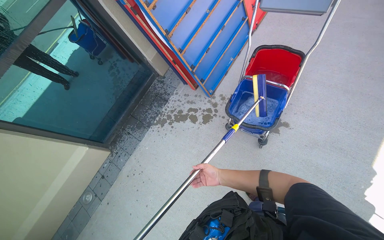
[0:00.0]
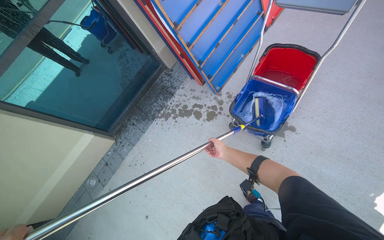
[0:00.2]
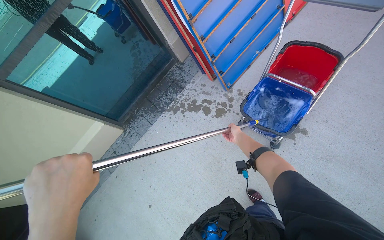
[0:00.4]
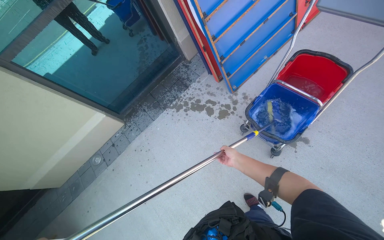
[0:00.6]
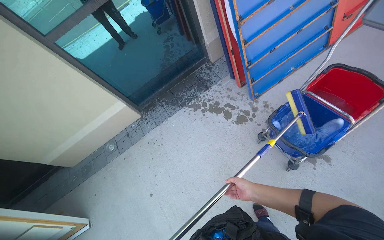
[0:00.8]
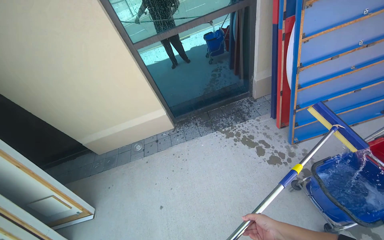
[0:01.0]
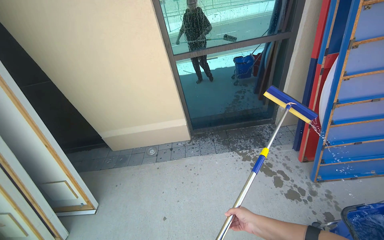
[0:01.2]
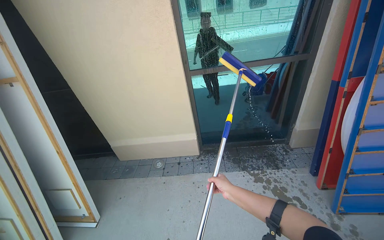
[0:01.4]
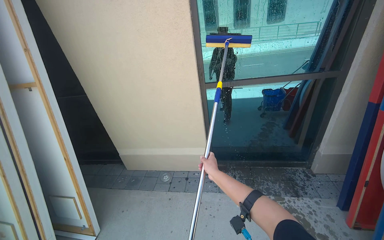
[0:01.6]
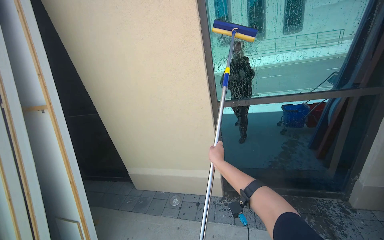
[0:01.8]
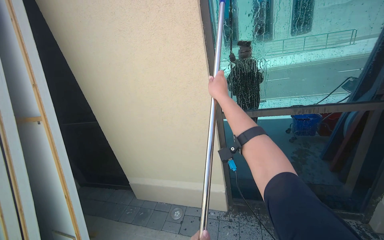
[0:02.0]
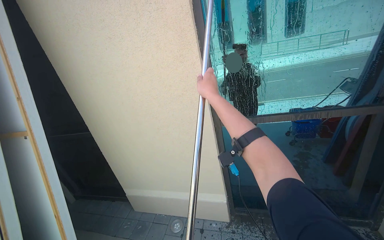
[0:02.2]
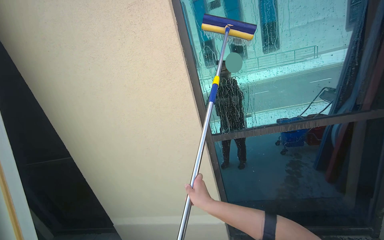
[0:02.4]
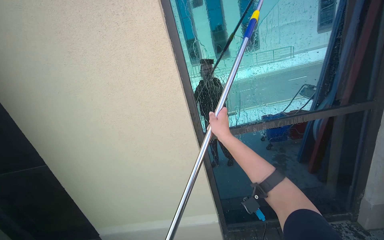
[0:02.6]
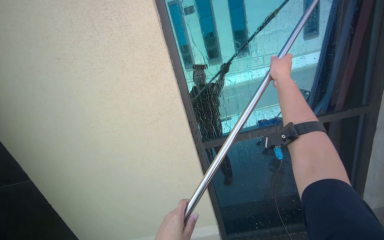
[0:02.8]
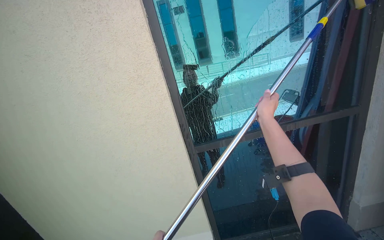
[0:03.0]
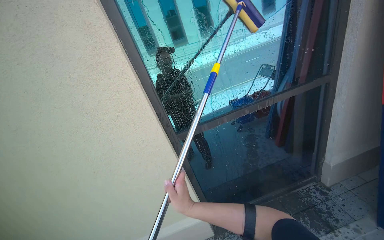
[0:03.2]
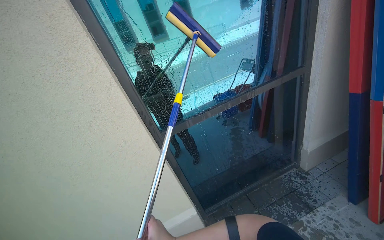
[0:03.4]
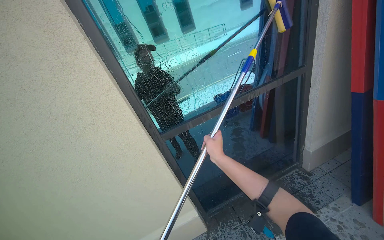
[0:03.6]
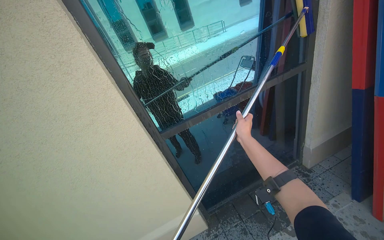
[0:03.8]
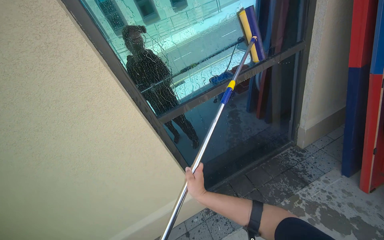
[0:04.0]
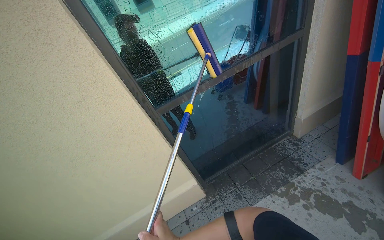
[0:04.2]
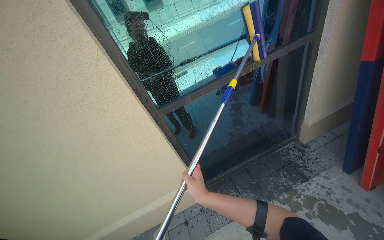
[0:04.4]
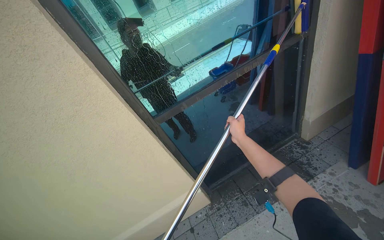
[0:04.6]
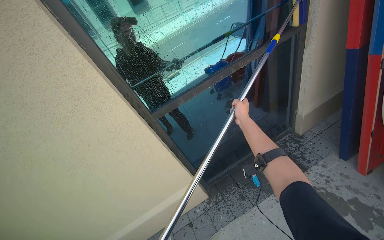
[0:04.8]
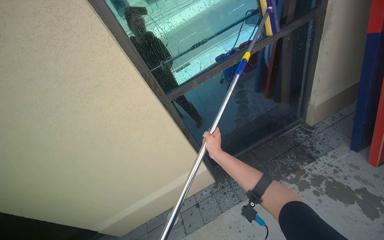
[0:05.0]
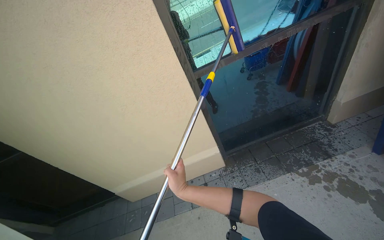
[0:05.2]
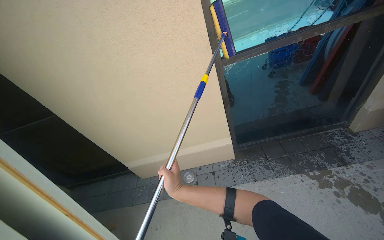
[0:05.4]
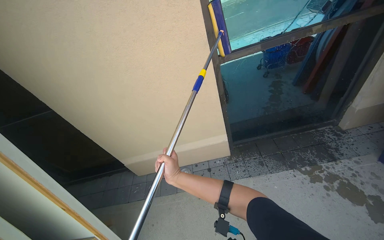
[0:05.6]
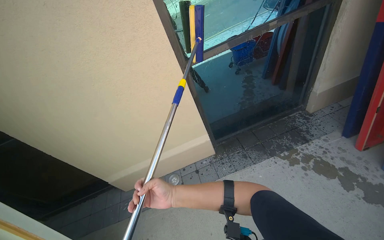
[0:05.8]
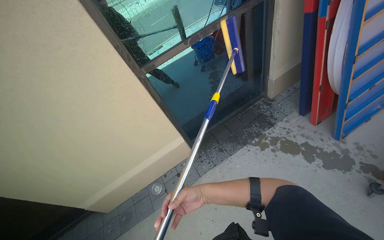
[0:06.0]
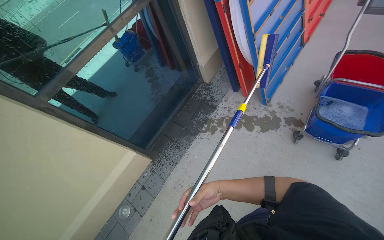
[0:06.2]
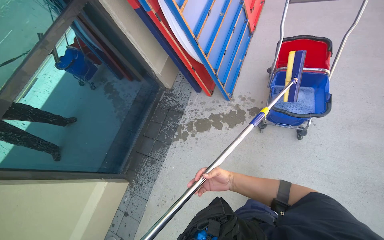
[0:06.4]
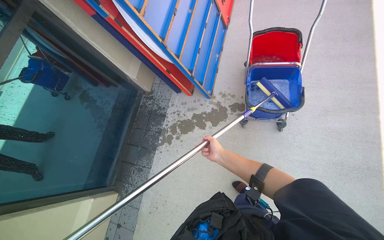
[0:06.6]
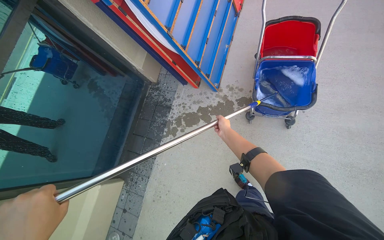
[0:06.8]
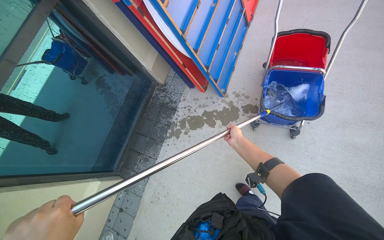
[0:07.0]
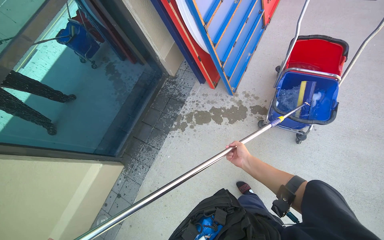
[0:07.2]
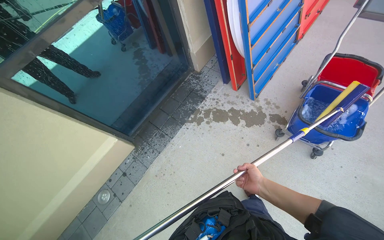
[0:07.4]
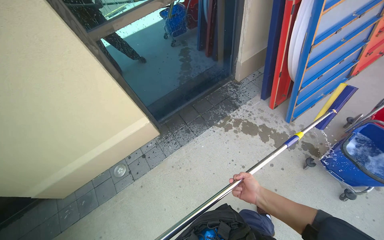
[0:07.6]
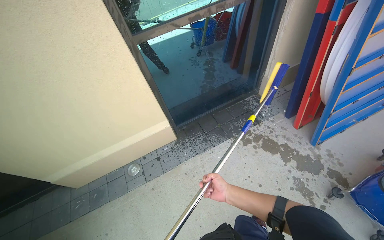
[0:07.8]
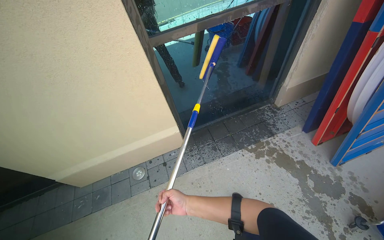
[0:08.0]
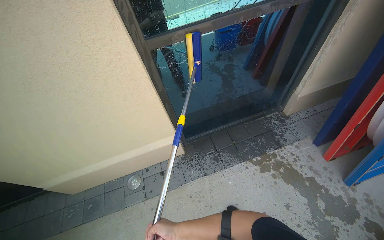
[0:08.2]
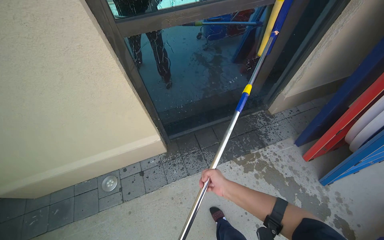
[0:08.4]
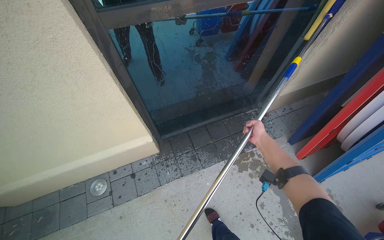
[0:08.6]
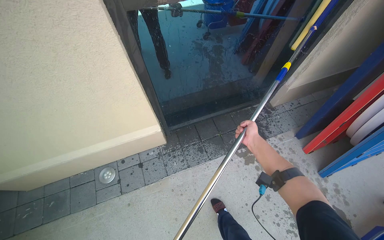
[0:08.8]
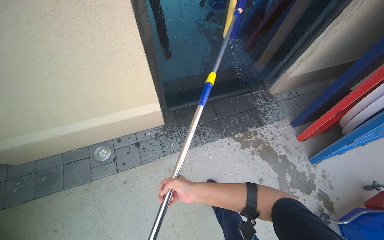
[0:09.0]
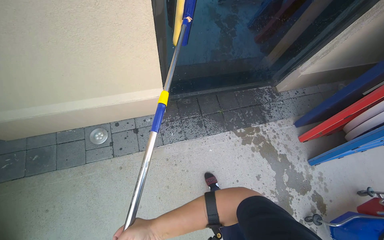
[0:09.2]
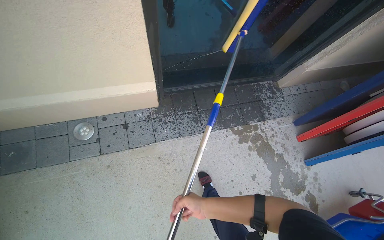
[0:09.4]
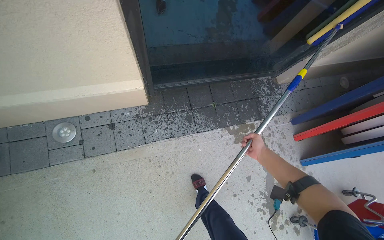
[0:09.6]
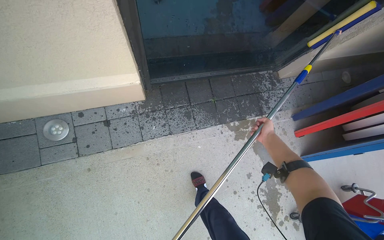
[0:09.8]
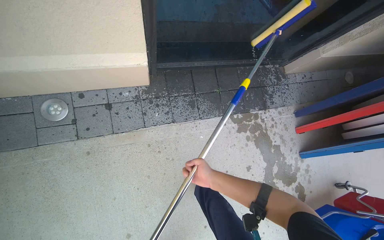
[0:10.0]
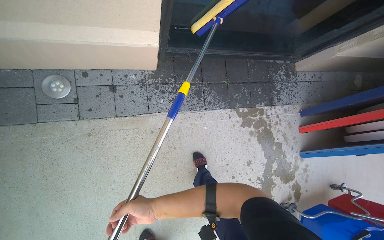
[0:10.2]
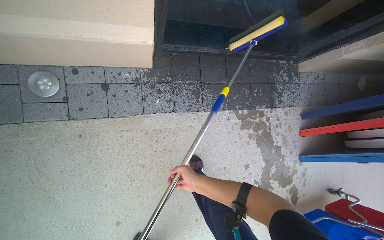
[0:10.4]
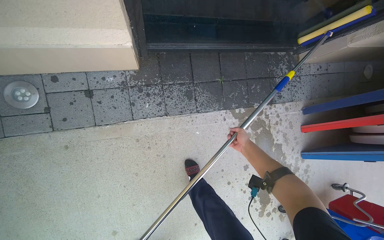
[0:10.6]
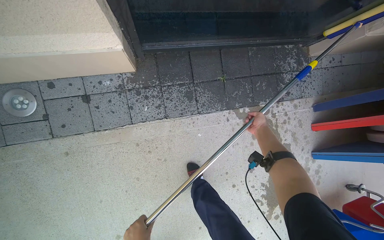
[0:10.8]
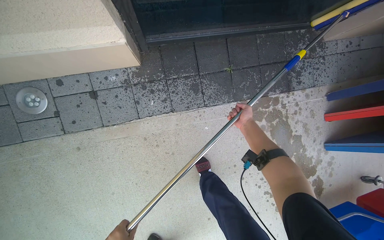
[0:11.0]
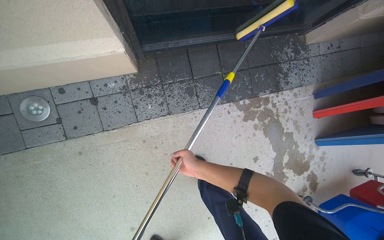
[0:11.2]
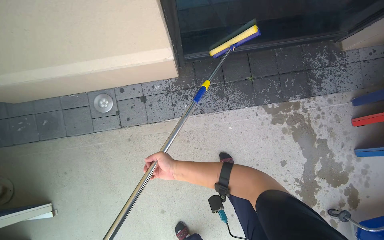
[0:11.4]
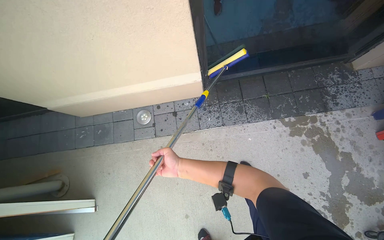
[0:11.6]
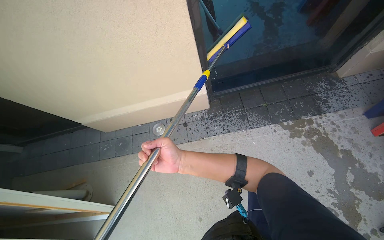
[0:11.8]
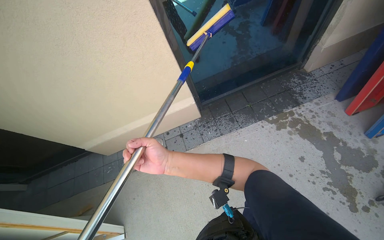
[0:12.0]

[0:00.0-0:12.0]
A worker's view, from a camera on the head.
Job: cleaning windows.
The whole recording: Cleaning building windows. The worker scrubs the building windows with a long-handled squeegee, frequently dipping it into a bucket.
0:00.0 to 0:01.6: The wearer moves roughly 50 cm. The wearer looks approximately 65 degrees further to the left. The view tips upward by roughly 20 degrees.
0:01.6 to 0:03.0: The camera travels approximately 50 cm. The camera pitches upward, by approximately 15 degrees.
0:03.0 to 0:04.4: The head rotates roughly 15 degrees to the right. The view tips downward by roughly 15 degrees. The right hand goes up and down the picture, about 40 cm each way, reversing 3 times.
0:04.4 to 0:06.0: The right hand moves roughly 25 cm up the picture and comes back.
0:06.0 to 0:07.6: The camera is aimed about 15 degrees further to the right.
0:07.6 to 0:09.0: The camera travels about 50 cm.
0:09.0 to 0:10.4: The camera travels about 40 cm. The wearer looks roughly 20 degrees further downward.
0:10.4 to 0:12.0: The camera is carried approximately 70 cm. The camera is aimed approximately 25 degrees further to the left. The wearer looks roughly 25 degrees further upward.

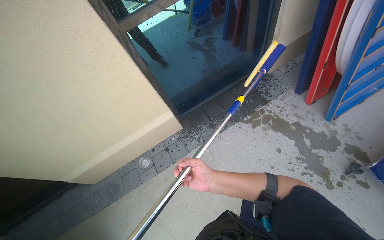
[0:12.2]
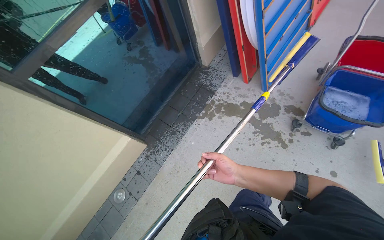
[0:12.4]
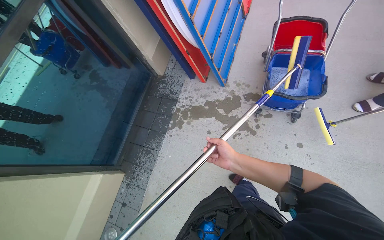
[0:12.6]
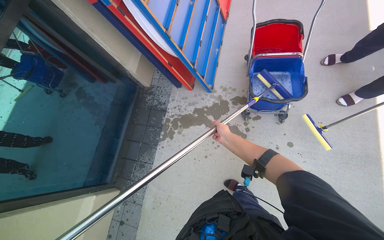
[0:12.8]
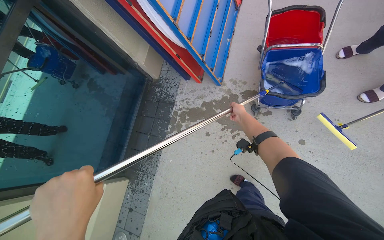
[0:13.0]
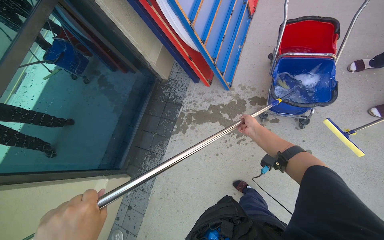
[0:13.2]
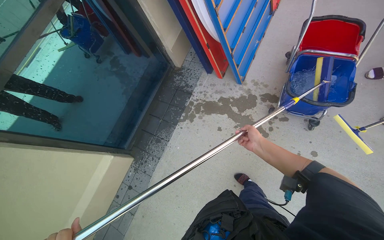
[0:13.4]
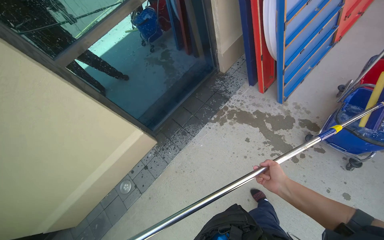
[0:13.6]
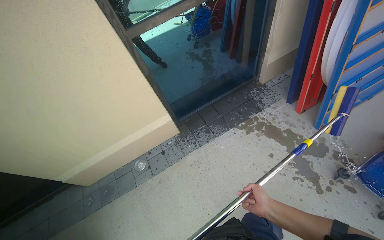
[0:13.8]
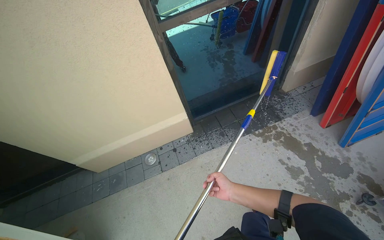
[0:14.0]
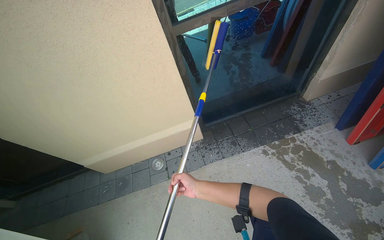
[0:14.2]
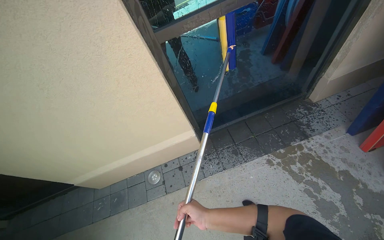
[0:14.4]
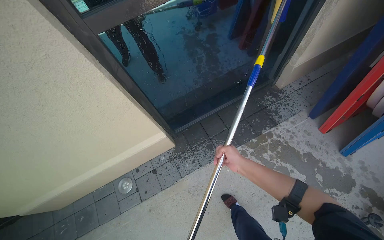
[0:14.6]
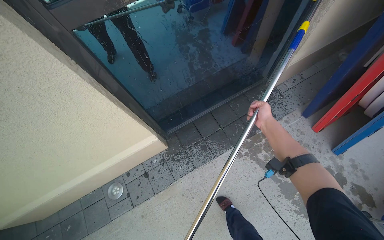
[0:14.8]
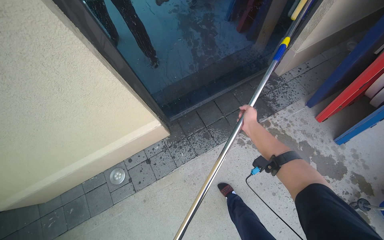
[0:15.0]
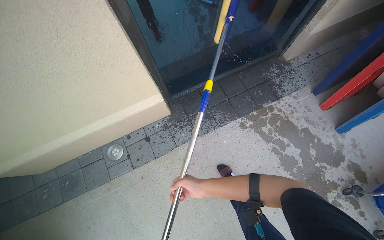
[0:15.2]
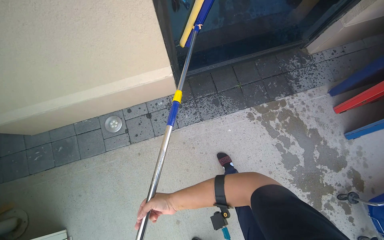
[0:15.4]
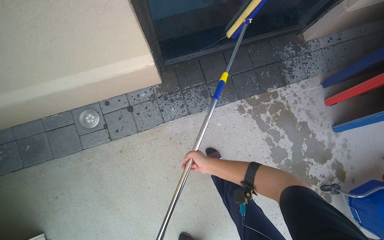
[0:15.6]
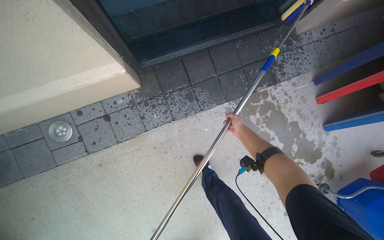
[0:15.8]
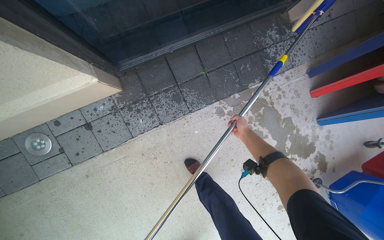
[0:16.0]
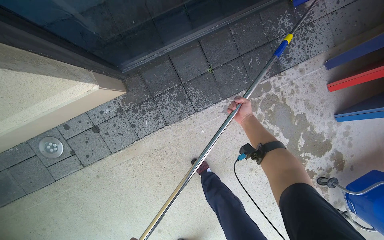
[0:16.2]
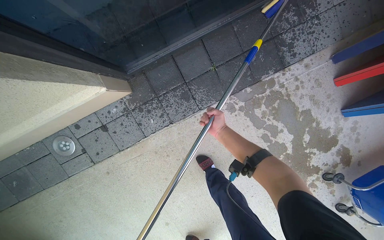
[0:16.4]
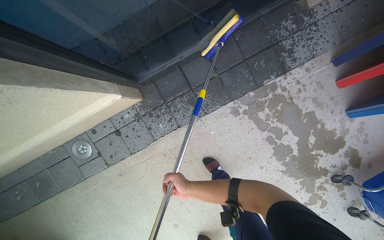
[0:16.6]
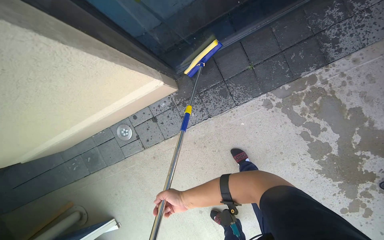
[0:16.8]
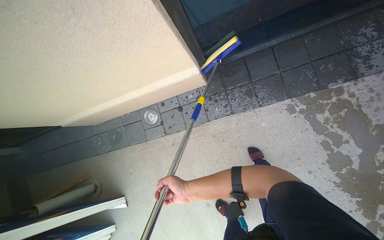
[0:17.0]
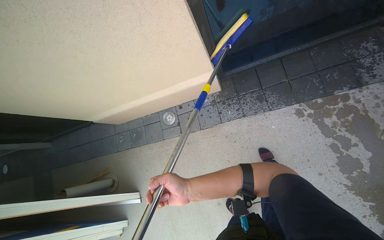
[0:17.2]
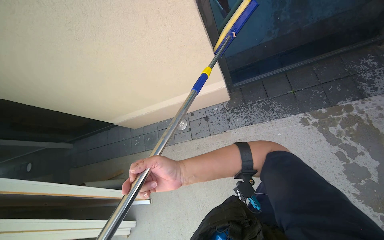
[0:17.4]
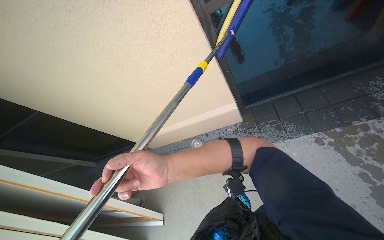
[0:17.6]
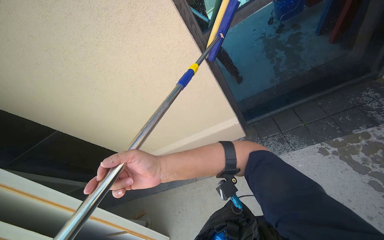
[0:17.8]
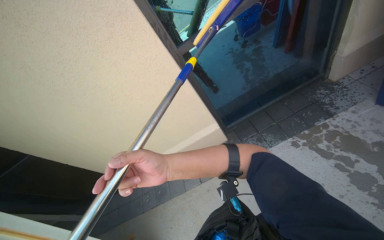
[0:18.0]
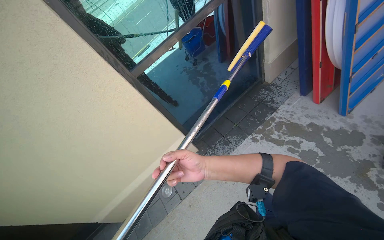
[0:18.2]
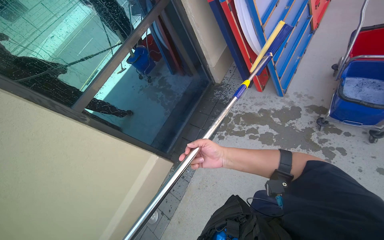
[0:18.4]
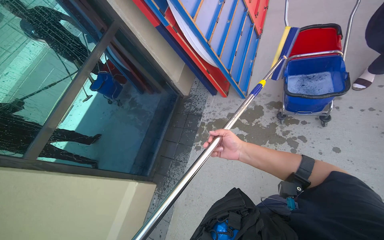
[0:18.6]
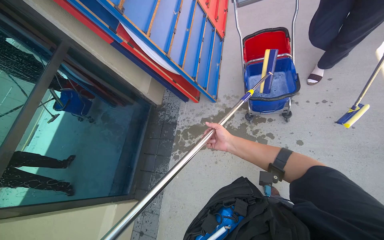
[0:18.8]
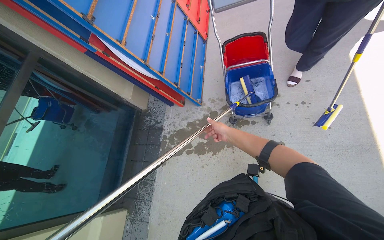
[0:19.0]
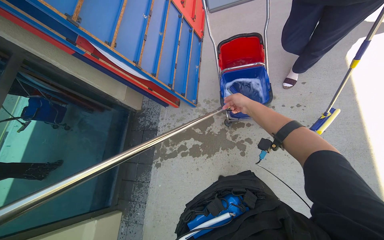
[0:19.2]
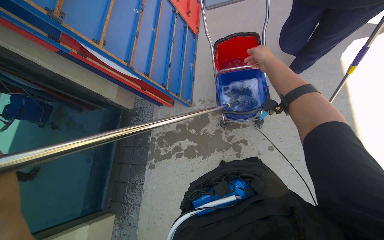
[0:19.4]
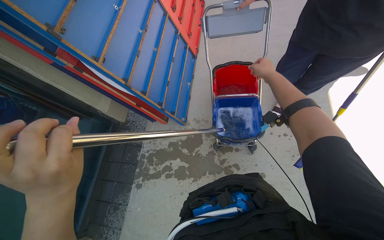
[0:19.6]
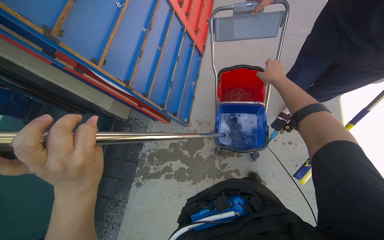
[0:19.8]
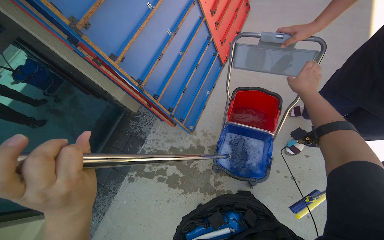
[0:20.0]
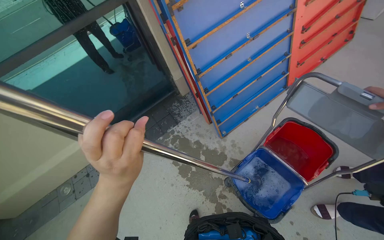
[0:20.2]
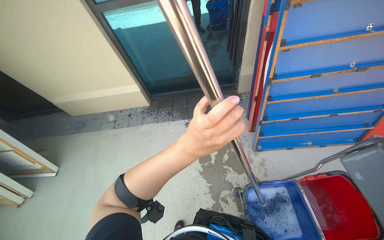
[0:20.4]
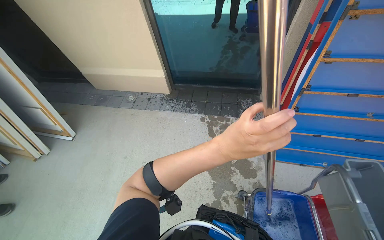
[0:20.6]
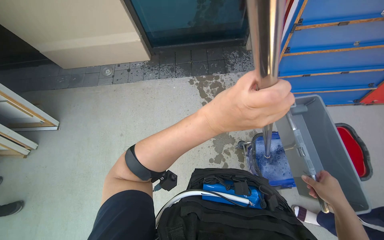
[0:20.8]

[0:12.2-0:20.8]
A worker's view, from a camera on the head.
Job: cleaning windows.
The whole recording: Cleaning building windows. The worker scrubs the building windows with a long-handled squeegee, frequently dipping it into a bucket.
0:13.6 to 0:15.0: The camera is carried some 60 cm.
0:15.0 to 0:16.6: The head travels some 40 cm. The camera pitches downward, by some 25 degrees.
0:16.6 to 0:18.0: The wearer moves about 90 cm. The head rotates some 25 degrees to the left. The view tips upward by approximately 40 degrees.
0:18.0 to 0:19.4: The head travels roughly 70 cm. The head rotates some 65 degrees to the right.
0:19.4 to 0:20.8: The wearer's head swings approximately 85 degrees to the left. The wearer looks roughly 20 degrees further downward.
